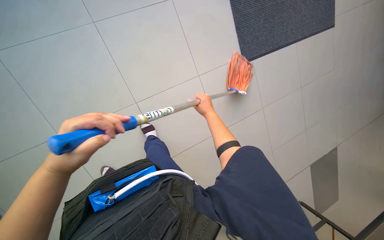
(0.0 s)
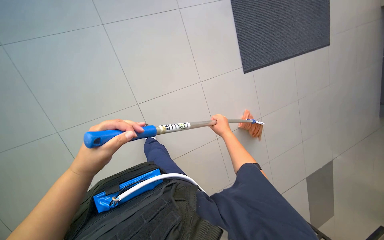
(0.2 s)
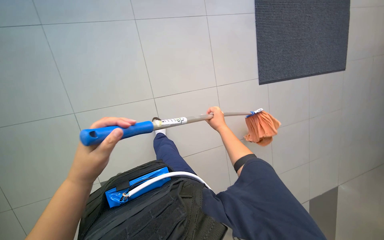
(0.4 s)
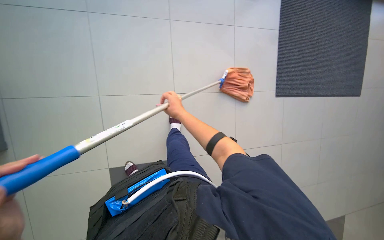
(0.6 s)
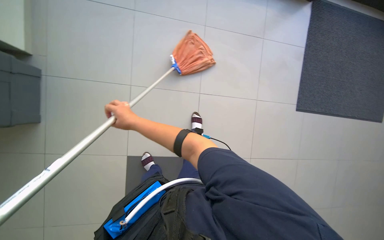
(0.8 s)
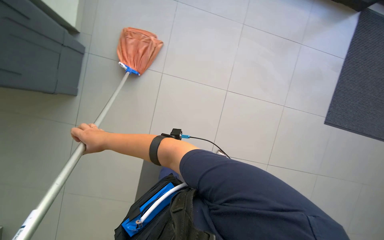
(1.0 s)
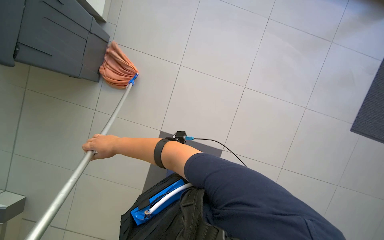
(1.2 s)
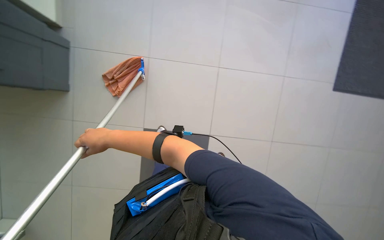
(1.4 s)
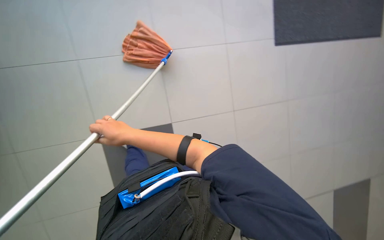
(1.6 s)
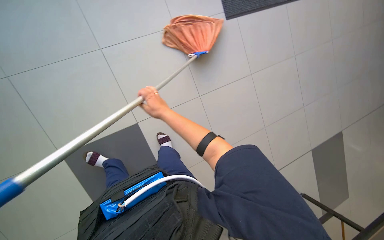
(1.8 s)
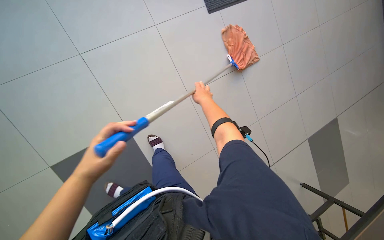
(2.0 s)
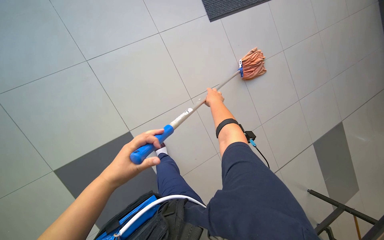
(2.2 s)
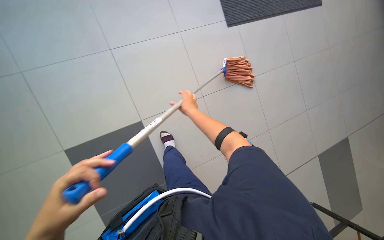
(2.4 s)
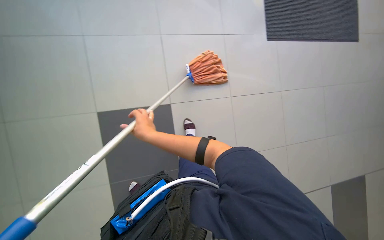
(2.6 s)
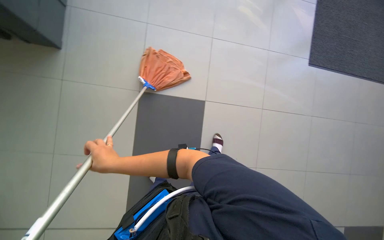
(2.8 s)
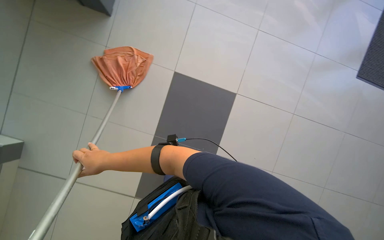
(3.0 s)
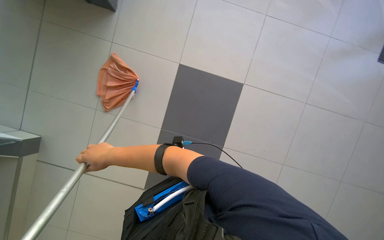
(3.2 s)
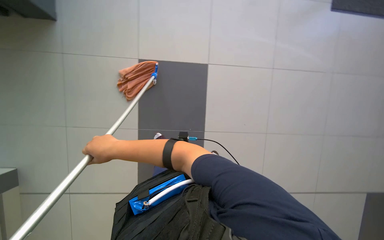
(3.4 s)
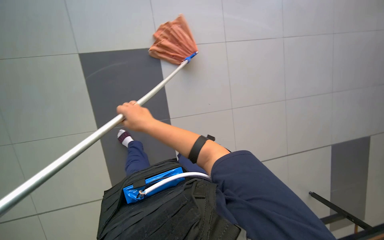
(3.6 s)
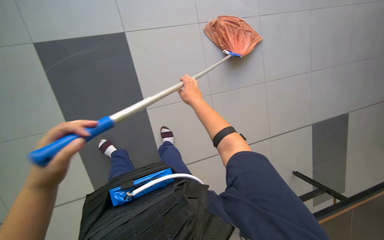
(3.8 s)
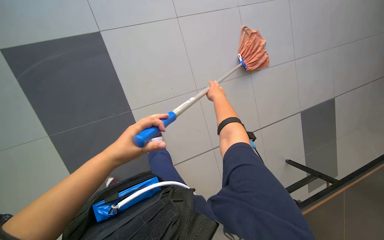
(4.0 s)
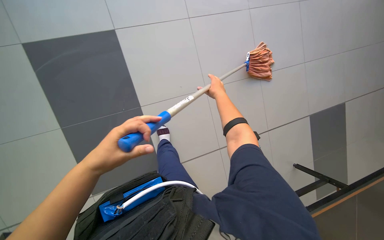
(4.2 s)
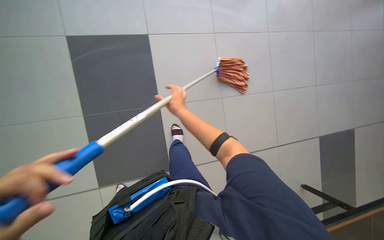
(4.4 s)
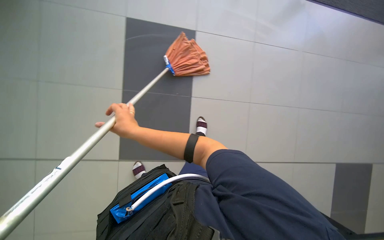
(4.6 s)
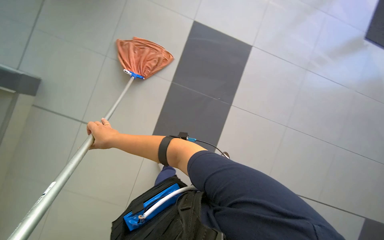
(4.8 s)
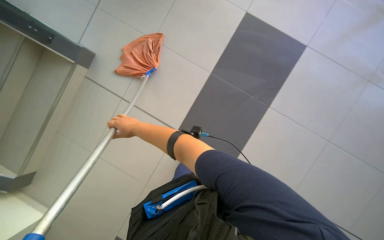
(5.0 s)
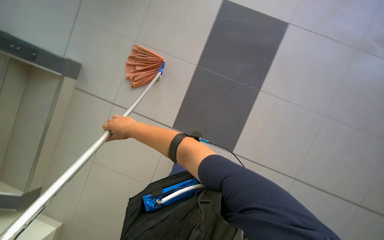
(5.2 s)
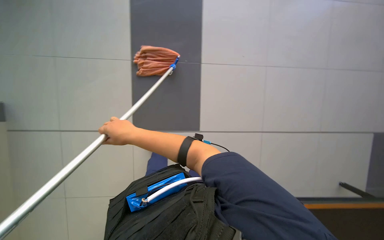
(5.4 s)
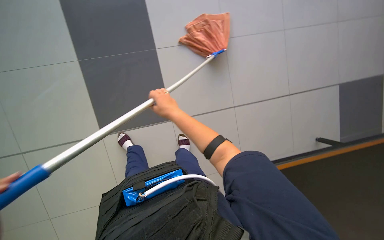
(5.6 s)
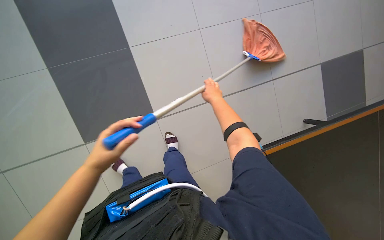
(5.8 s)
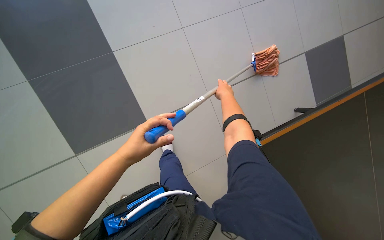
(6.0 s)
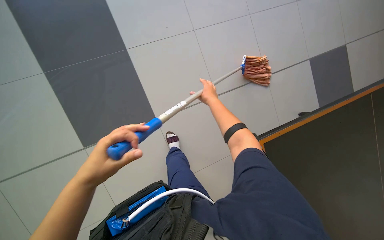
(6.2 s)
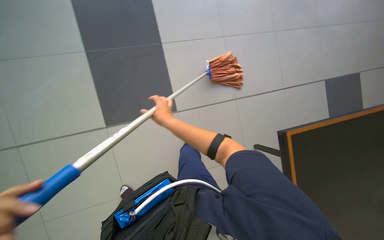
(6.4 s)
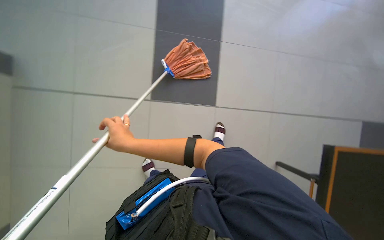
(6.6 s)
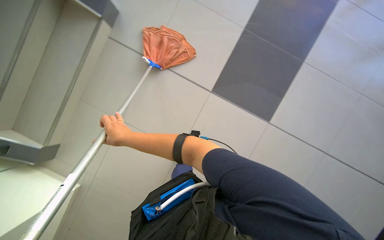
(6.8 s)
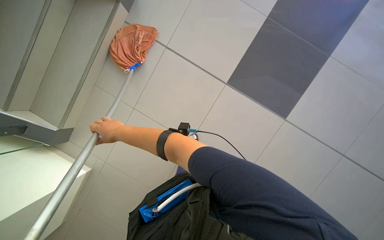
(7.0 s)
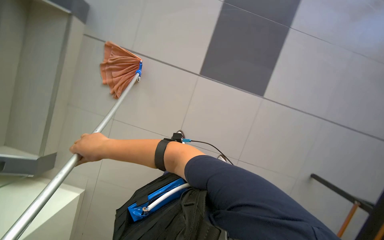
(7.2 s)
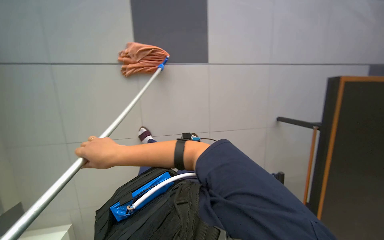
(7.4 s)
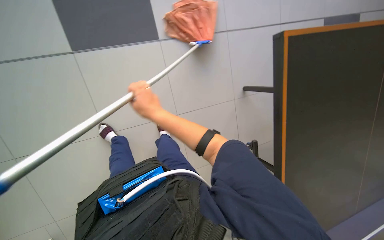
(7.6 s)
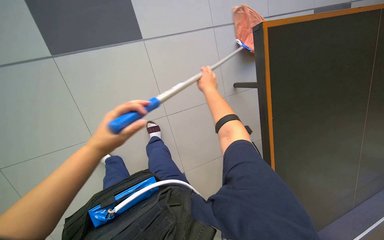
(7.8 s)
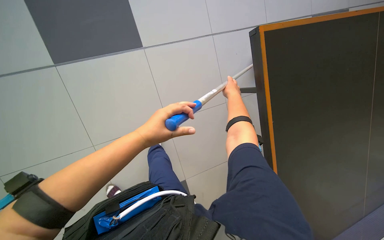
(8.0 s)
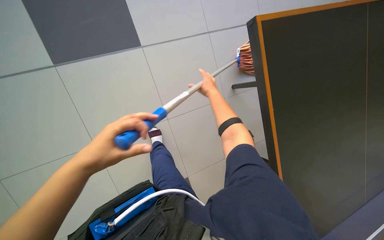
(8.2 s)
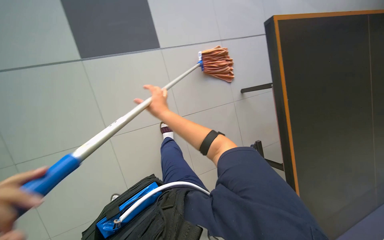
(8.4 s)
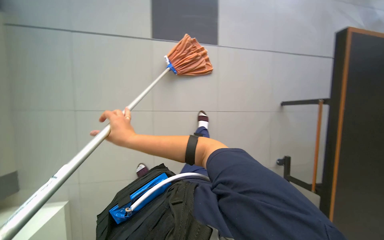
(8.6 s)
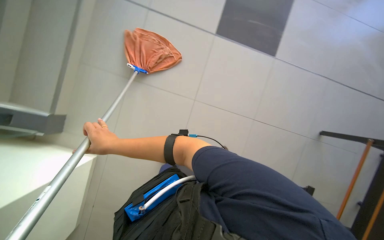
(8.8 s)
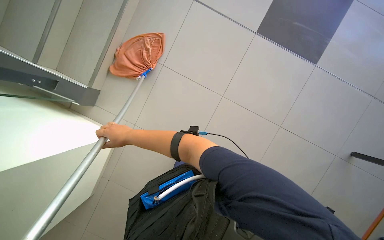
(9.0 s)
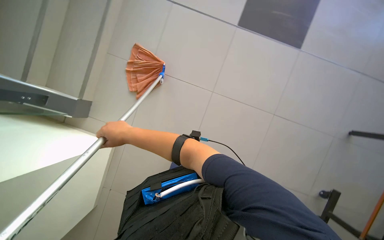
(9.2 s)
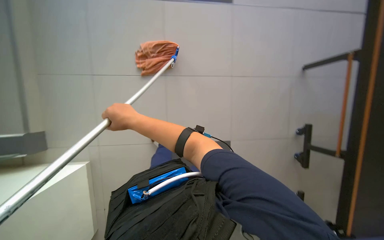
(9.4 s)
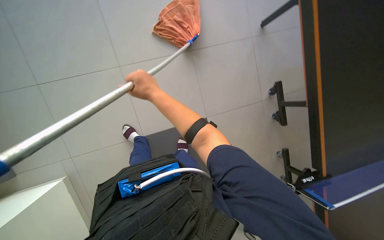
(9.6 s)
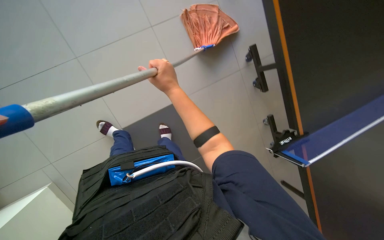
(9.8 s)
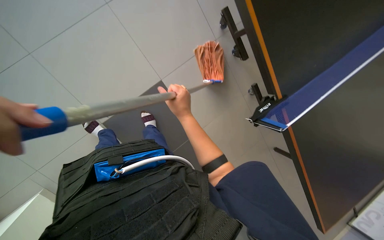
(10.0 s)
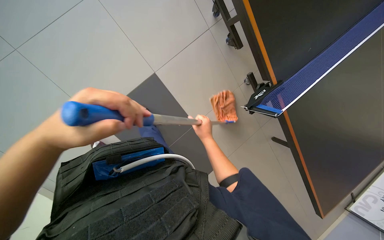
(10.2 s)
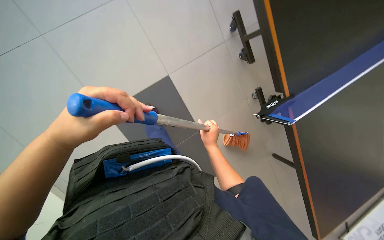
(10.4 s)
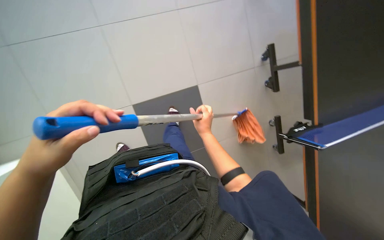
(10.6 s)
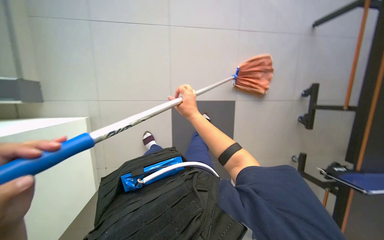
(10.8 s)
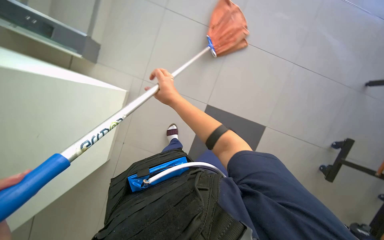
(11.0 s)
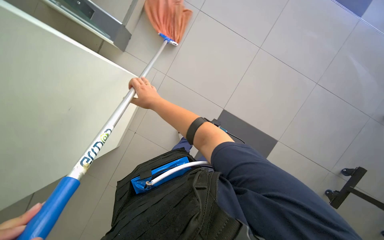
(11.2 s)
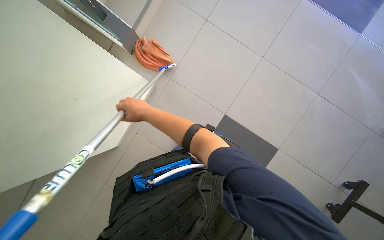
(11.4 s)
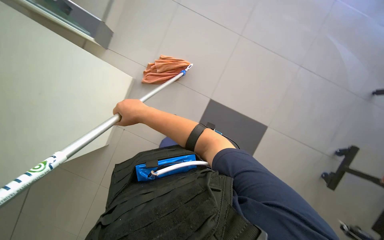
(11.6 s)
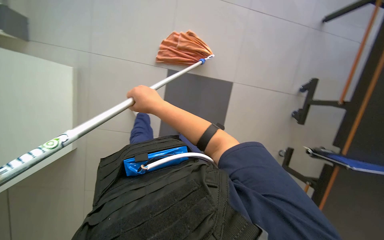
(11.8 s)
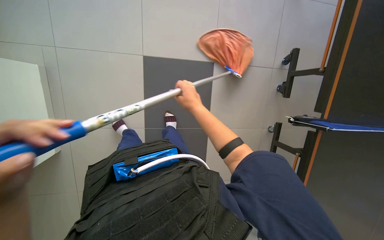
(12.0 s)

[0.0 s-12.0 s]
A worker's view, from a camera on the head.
Job: mopping floor.
The whole recording: Mopping floor. The worker mops the tiled floor with a mop, periodically wringing it in the cleaning cart.
4.4 to 6.0 s: The scene rotates counterclockwise by about 30 degrees. The right hand is displaced to the right by some 35 cm.
7.6 to 9.0 s: The right hand moves roughly 30 cm to the right and comes back.
9.0 to 10.4 s: The camera pitches downward, by some 20 degrees.

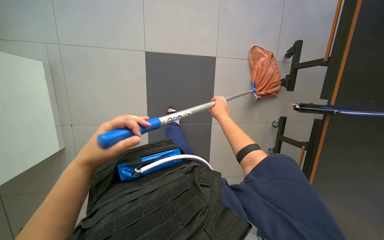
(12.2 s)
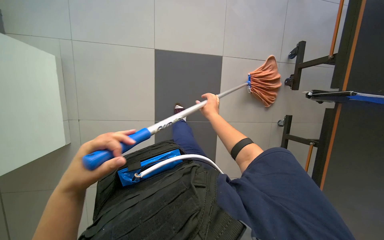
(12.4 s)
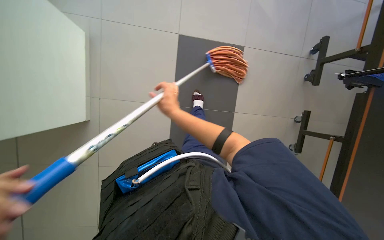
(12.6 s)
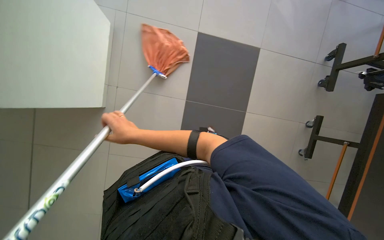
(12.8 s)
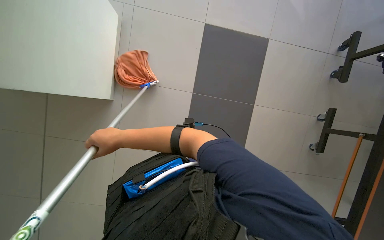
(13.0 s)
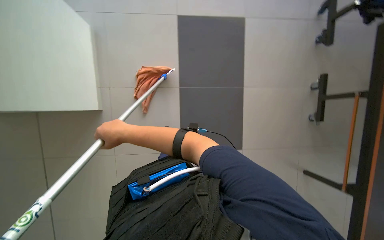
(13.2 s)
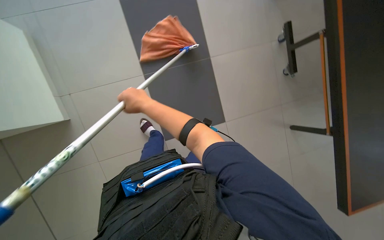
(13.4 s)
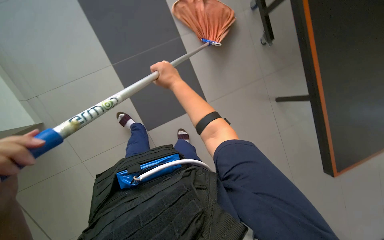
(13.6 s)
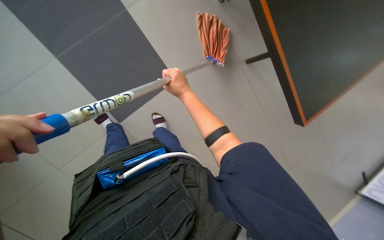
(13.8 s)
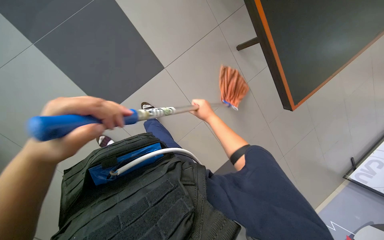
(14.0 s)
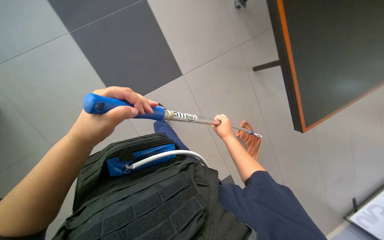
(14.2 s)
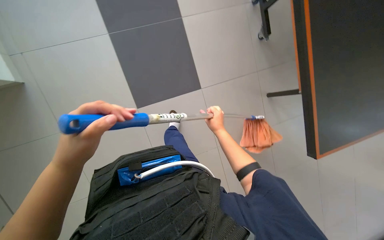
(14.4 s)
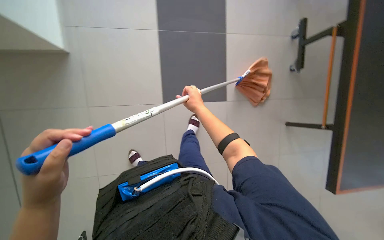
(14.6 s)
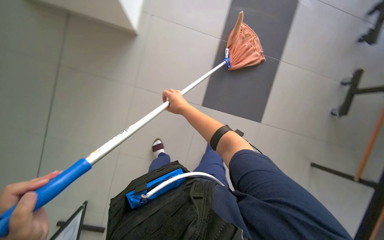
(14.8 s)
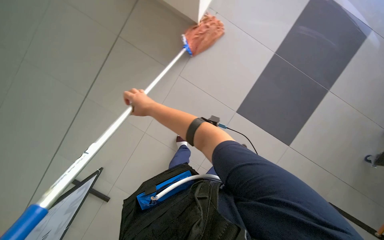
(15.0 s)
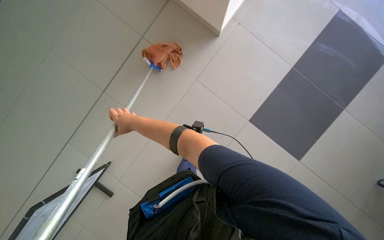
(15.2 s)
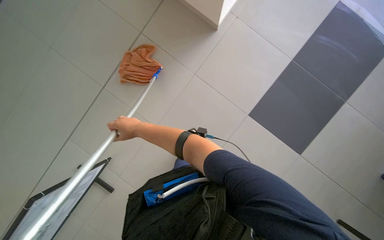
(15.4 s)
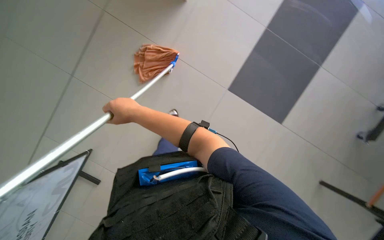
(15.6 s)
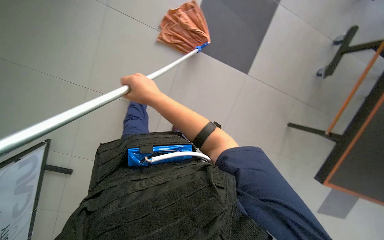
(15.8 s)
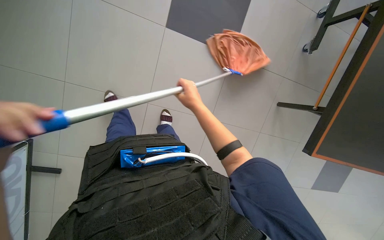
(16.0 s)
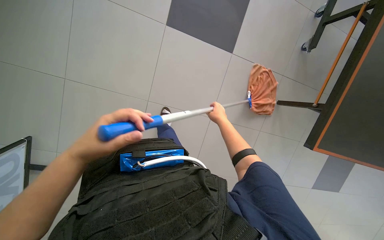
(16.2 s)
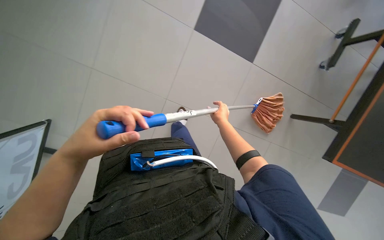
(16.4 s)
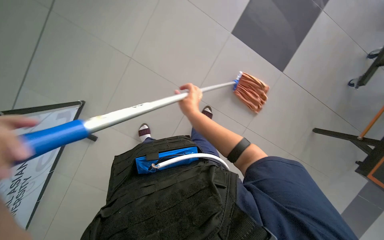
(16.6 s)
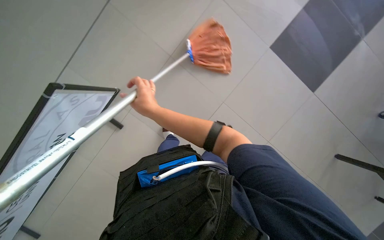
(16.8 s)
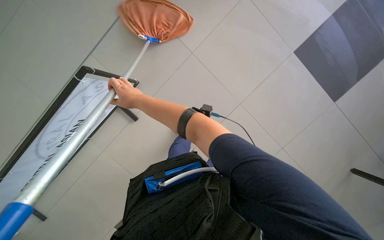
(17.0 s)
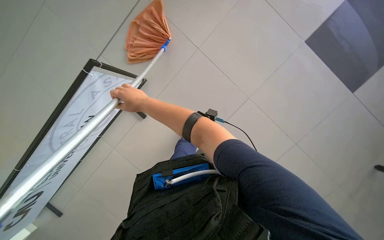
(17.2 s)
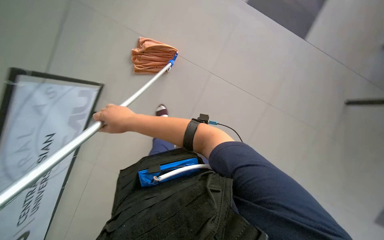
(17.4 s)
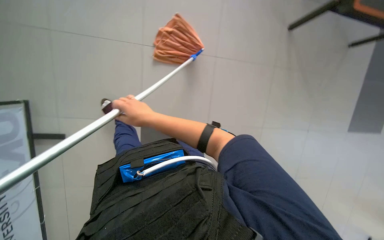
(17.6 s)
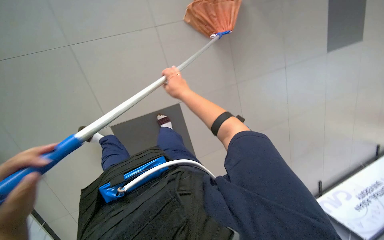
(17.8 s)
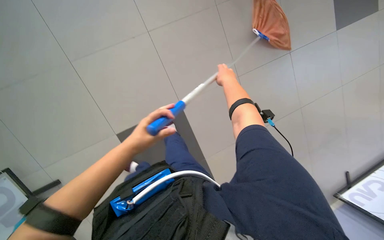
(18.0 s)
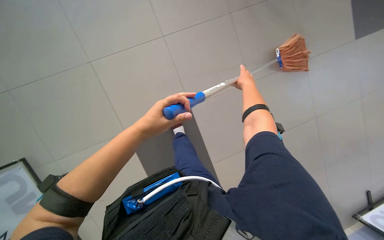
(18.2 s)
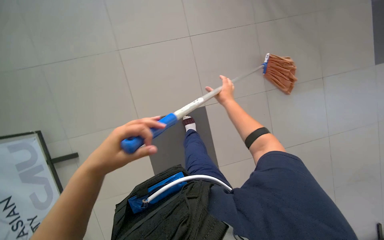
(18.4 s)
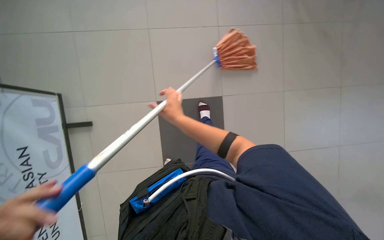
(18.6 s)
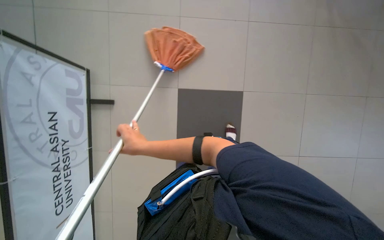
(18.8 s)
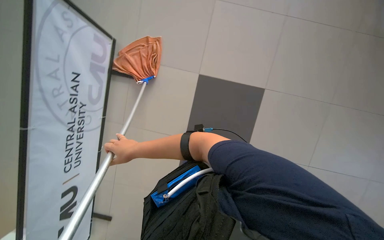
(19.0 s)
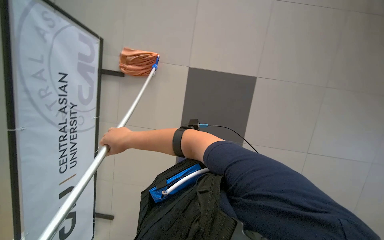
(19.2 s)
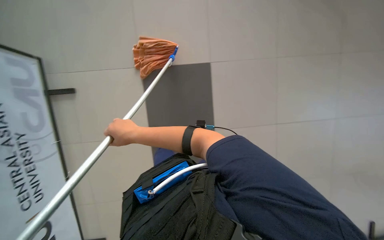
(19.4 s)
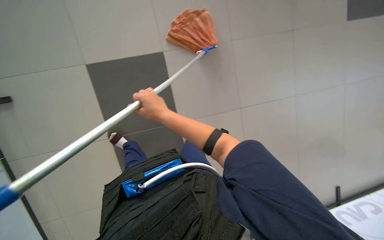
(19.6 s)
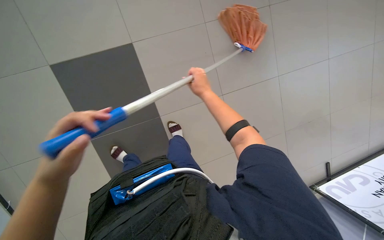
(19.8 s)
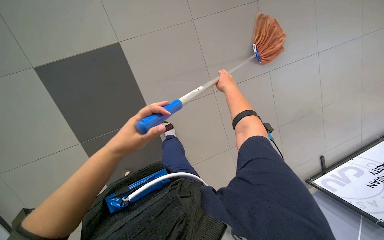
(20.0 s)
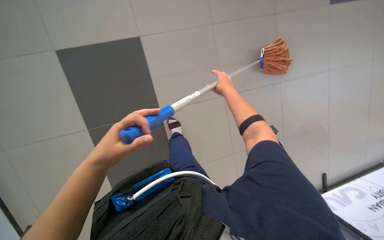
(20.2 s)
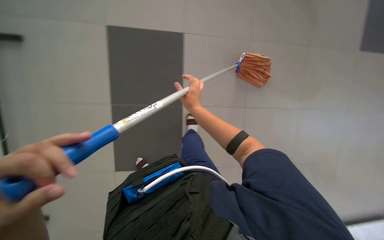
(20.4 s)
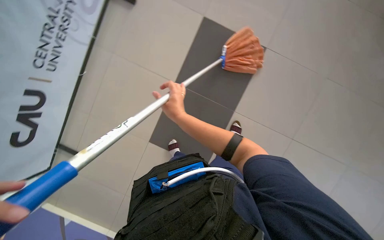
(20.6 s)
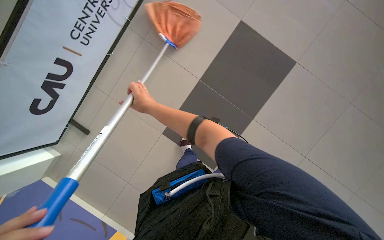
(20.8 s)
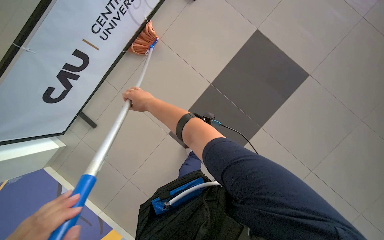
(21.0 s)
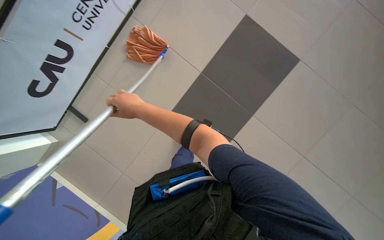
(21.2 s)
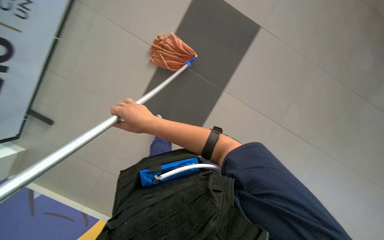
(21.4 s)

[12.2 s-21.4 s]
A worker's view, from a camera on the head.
Job: mopping floor.
The whole recording: Mopping floor. The worker mops the tiled floor with a mop, periodically wringing it in the cleaning cart.
12.2 to 13.8 s: The head travels about 40 cm. The camera pitches downward, by about 20 degrees. The scene rotates counterclockwise by roughly 45 degrees.
13.8 to 15.2 s: The view tips upward by approximately 15 degrees. The right hand goes some 25 cm to the left.
16.8 to 18.4 s: The right hand is displaced to the right by approximately 30 cm.
18.4 to 19.8 s: The right hand goes to the left and returns, some 40 cm each way.
19.8 to 21.4 s: The right hand heads down the picture, covering about 15 cm.
